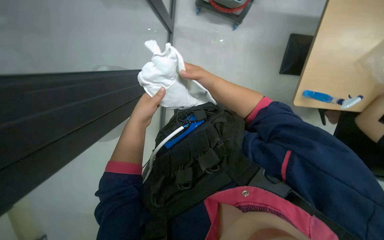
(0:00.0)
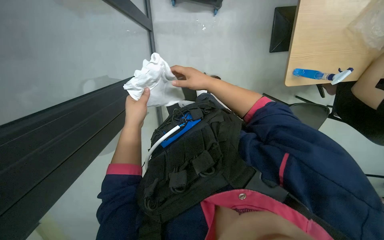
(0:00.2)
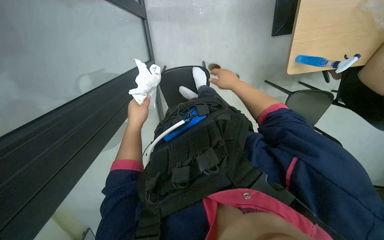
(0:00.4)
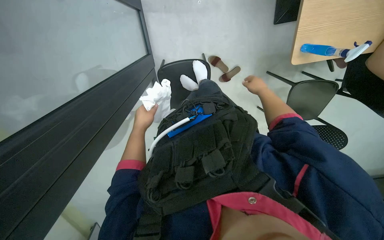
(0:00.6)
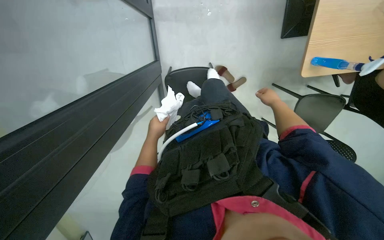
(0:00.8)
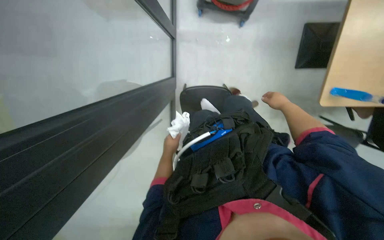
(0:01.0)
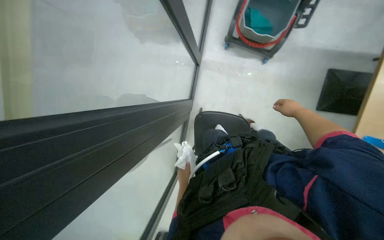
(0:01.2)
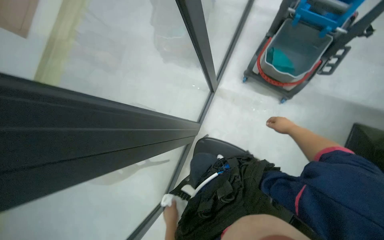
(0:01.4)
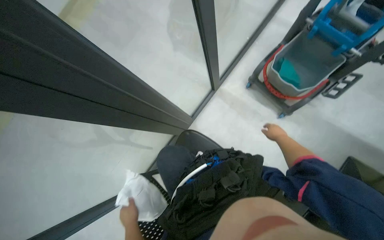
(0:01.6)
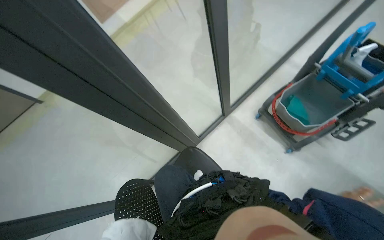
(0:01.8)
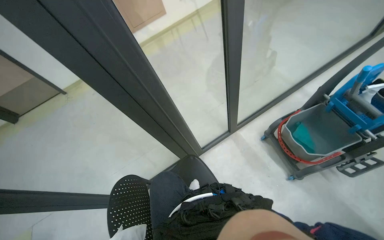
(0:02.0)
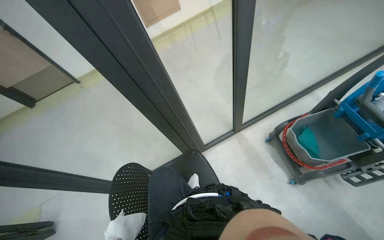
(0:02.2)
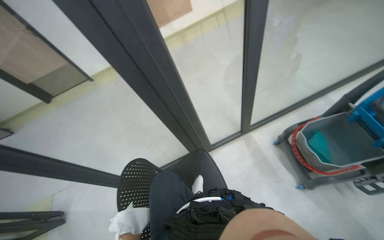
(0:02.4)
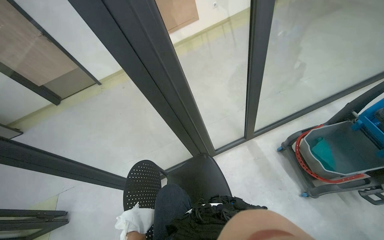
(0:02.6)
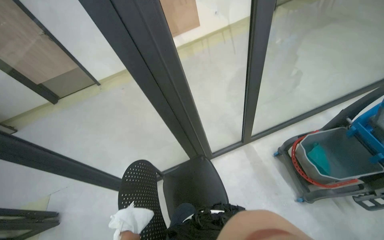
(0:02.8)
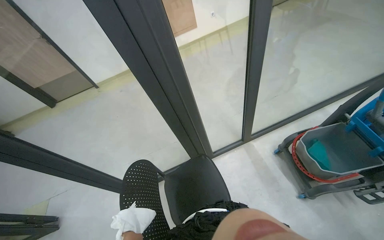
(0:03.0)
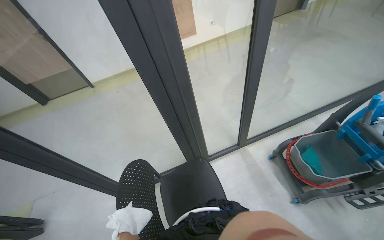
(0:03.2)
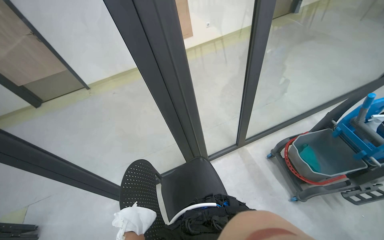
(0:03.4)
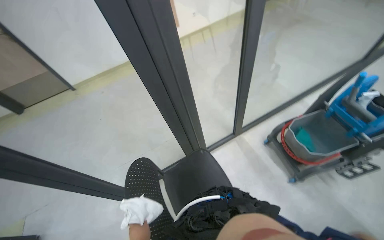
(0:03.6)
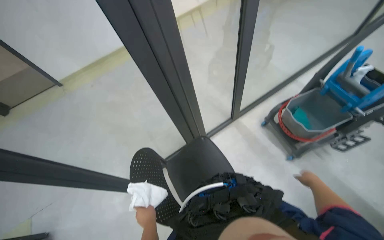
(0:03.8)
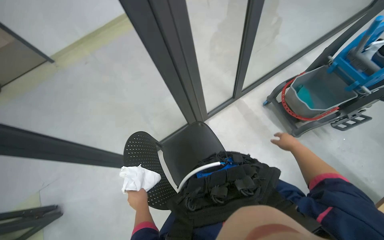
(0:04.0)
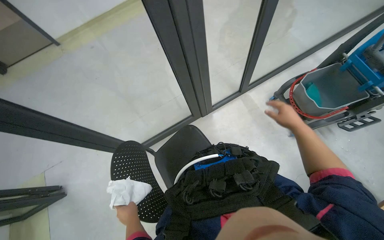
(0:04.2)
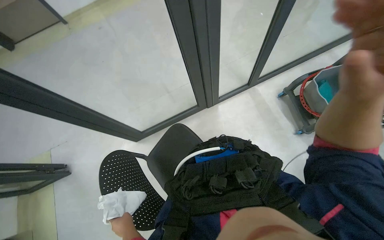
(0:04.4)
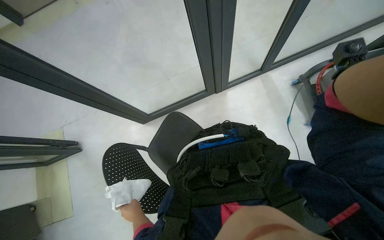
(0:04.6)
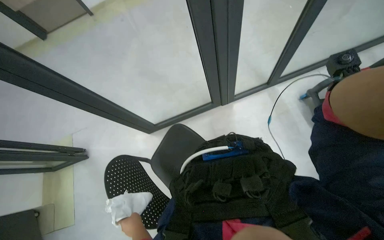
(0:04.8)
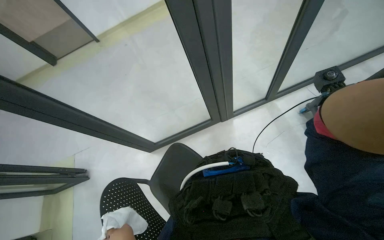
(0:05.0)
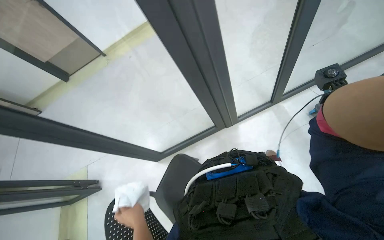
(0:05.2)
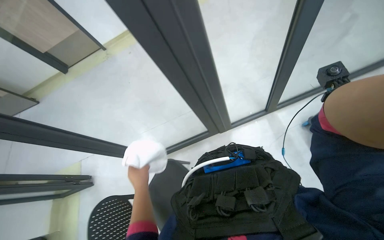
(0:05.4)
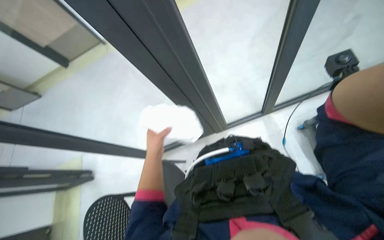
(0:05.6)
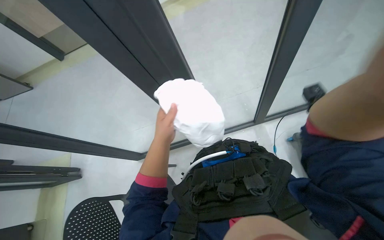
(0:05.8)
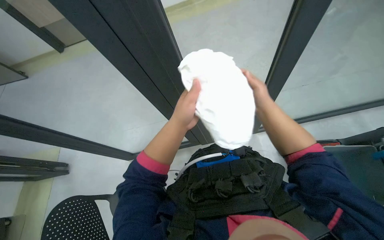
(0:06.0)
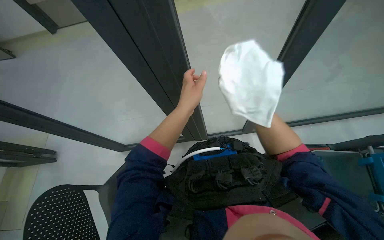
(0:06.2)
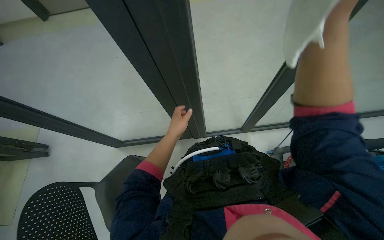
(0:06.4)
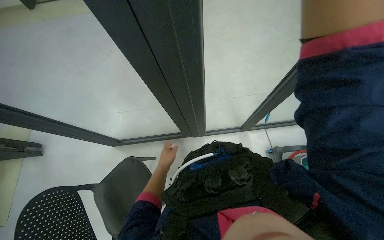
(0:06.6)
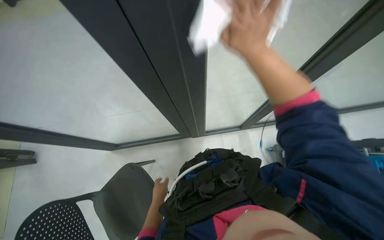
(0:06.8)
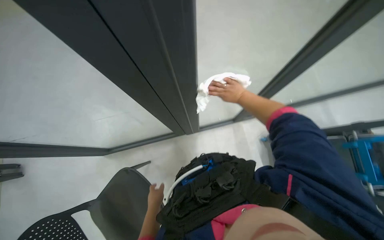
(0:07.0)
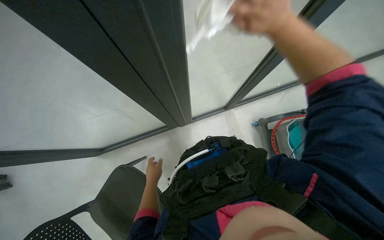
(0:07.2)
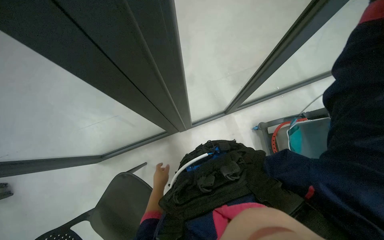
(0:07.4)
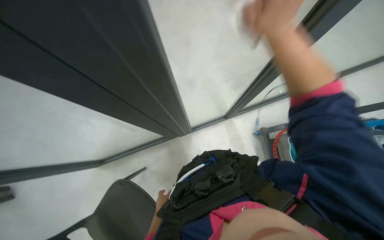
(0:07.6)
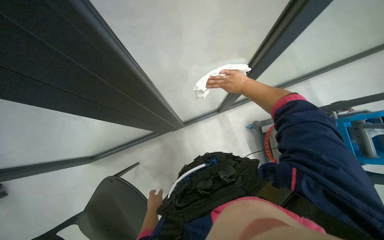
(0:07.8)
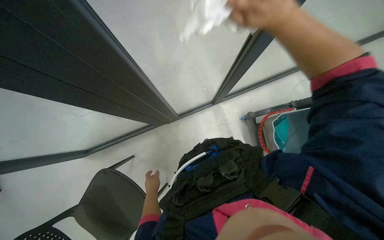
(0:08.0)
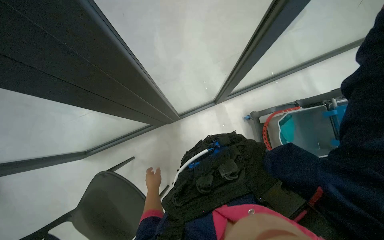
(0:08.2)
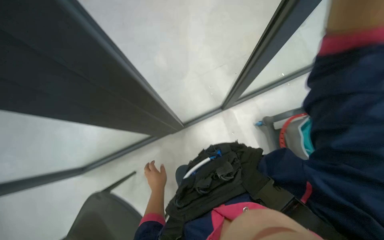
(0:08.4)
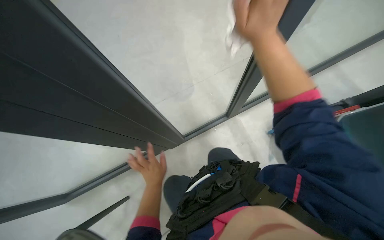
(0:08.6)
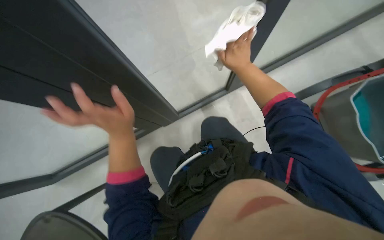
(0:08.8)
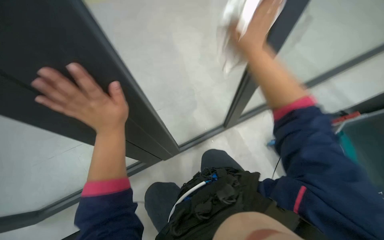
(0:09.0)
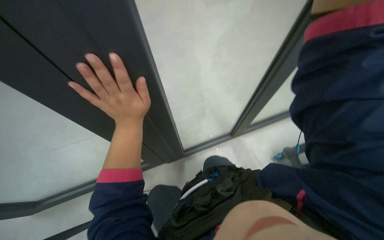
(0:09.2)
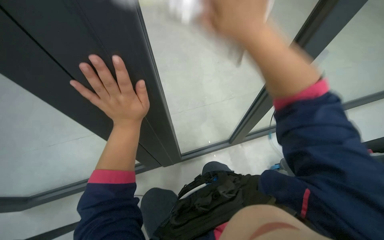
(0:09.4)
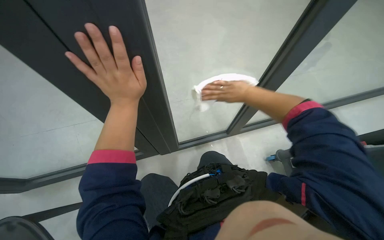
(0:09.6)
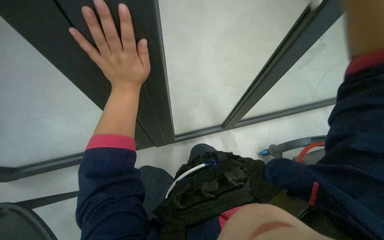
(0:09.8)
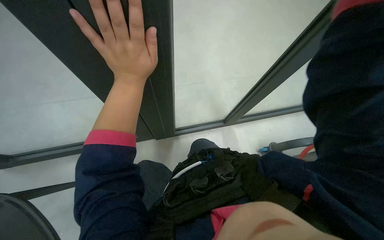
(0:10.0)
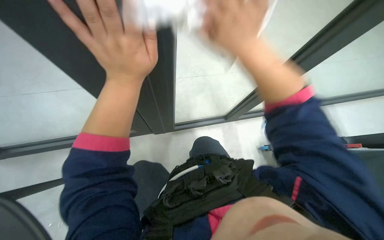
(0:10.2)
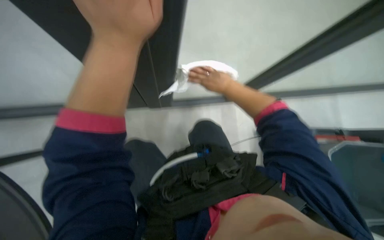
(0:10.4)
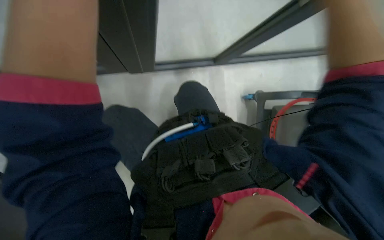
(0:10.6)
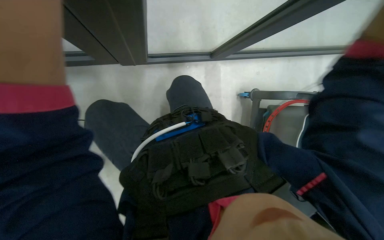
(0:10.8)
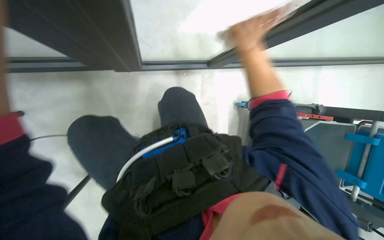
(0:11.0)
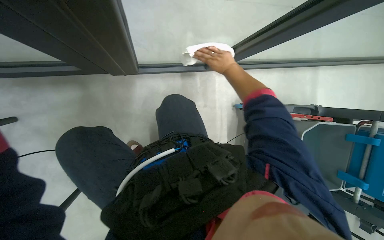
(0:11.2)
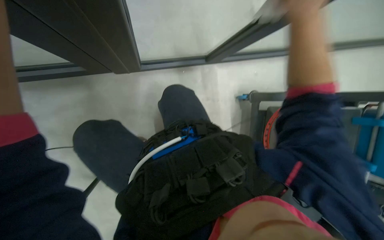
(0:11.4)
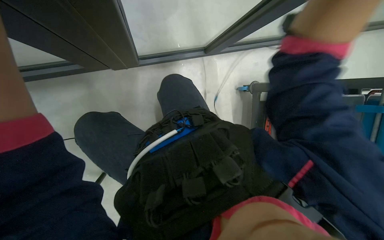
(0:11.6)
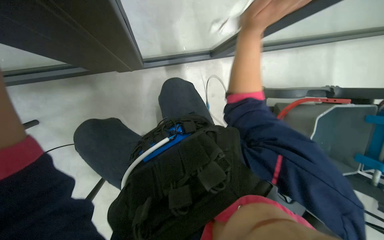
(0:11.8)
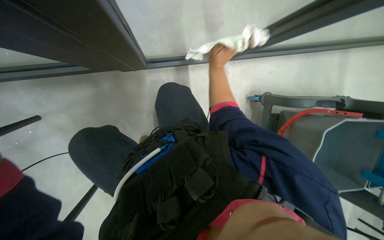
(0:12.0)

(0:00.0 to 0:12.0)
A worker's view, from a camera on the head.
Job: cleaning windows.
The whole recording: Cleaning glass partition. The worker wrings a cloth, then uses it and a spray bottle to clean the glass partition and nearby chairs.
0:00.0 - 0:01.6: The head rotates approximately 40 degrees to the left. The view tilts some 25 degrees upward.
0:01.6 - 0:03.0: The wearer looks approximately 30 degrees further to the left. The view tilts roughly 20 degrees upward.
0:03.0 - 0:04.4: The view tilts roughly 20 degrees downward.
0:04.4 - 0:06.0: The left hand travels up the picture by some 40 cm.
0:06.0 - 0:07.6: The right hand swings nearer and farther, about 15 cm each way, with 2 reversals; the left hand goes up and down the picture, about 40 cm each way, reversing 2 times.
0:07.6 - 0:09.0: The right hand swings nearer and farther, some 20 cm each way, with 2 reversals, while the left hand moves up the picture, about 35 cm.
0:09.0 - 0:10.4: The right hand goes nearer and farther, approximately 20 cm each way, reversing 3 times.
0:10.4 - 0:12.0: The right hand moves nearer and farther over approximately 20 cm, changing direction 3 times.

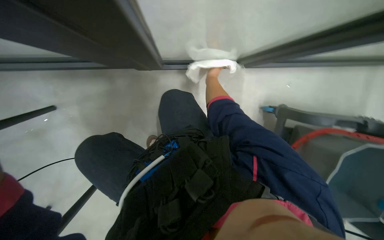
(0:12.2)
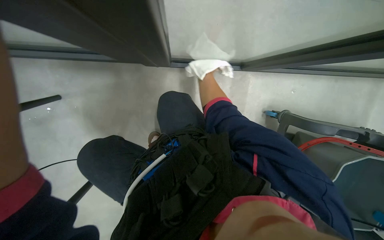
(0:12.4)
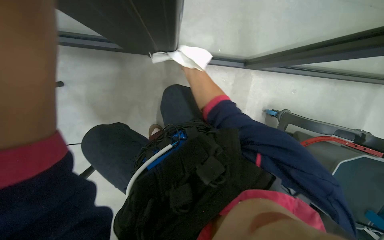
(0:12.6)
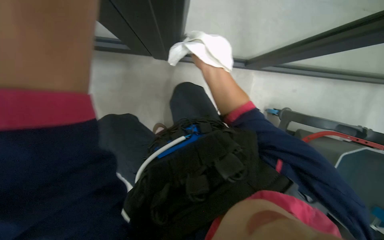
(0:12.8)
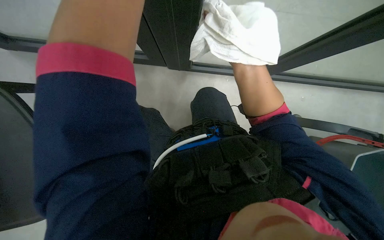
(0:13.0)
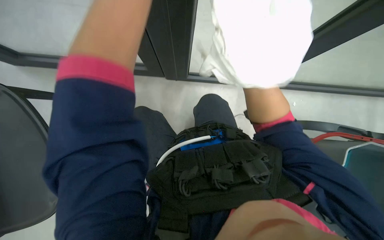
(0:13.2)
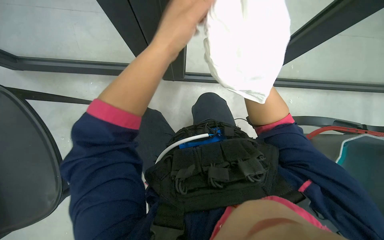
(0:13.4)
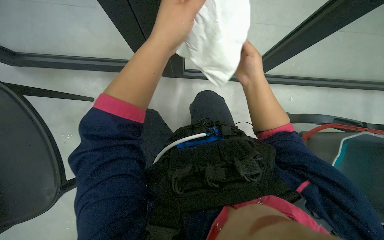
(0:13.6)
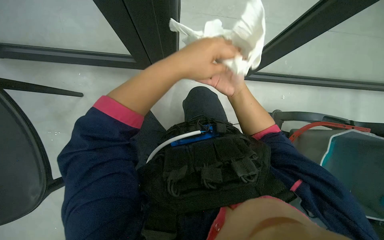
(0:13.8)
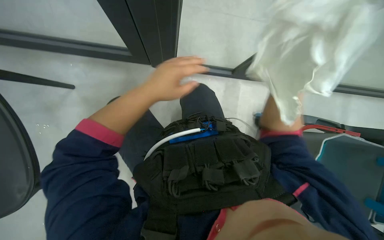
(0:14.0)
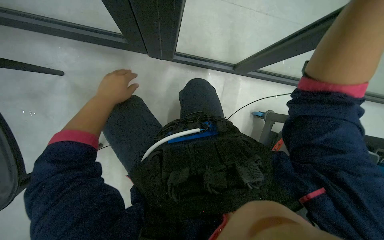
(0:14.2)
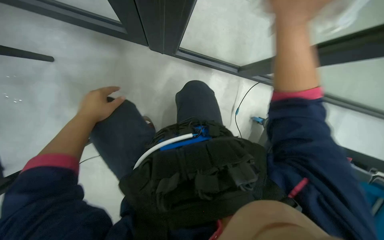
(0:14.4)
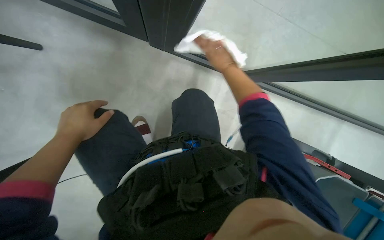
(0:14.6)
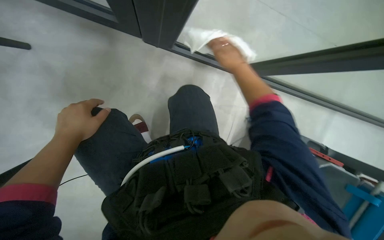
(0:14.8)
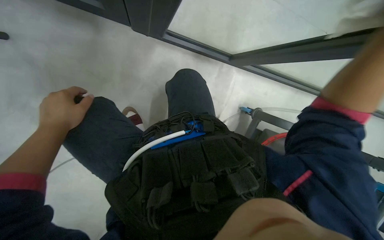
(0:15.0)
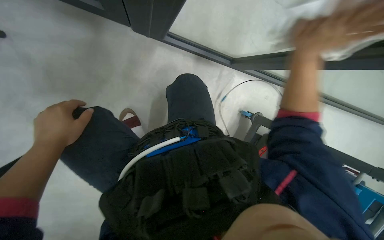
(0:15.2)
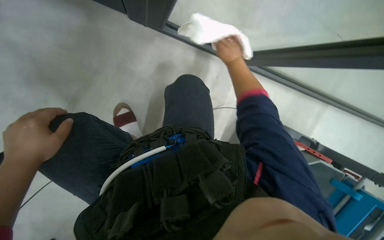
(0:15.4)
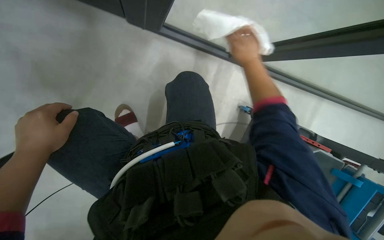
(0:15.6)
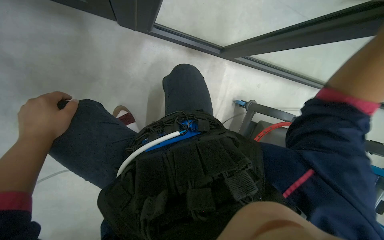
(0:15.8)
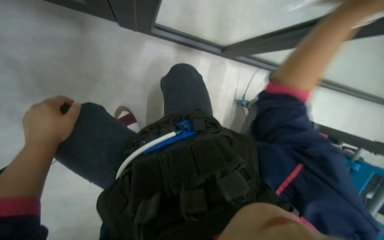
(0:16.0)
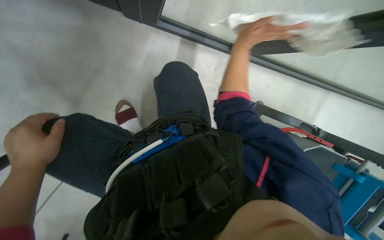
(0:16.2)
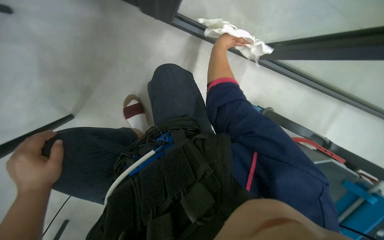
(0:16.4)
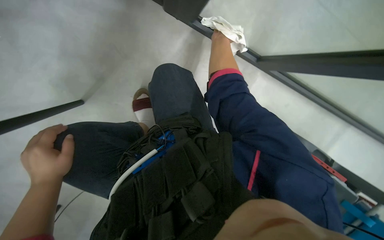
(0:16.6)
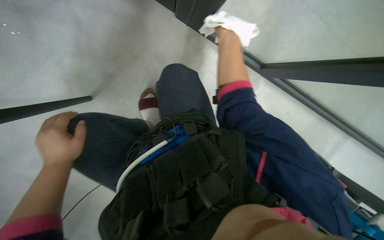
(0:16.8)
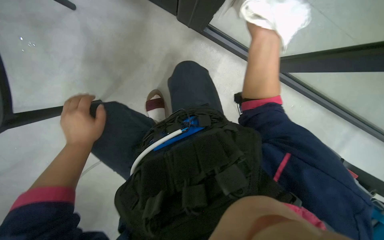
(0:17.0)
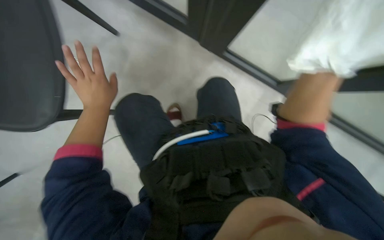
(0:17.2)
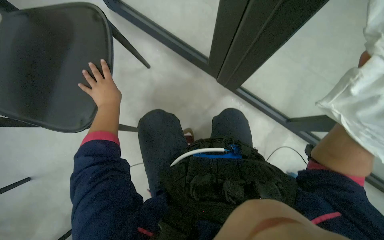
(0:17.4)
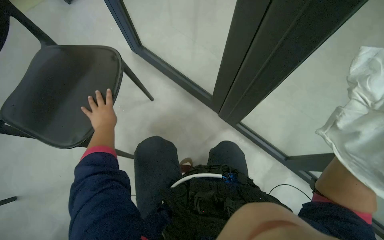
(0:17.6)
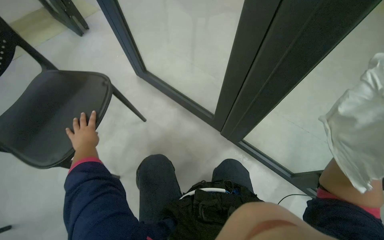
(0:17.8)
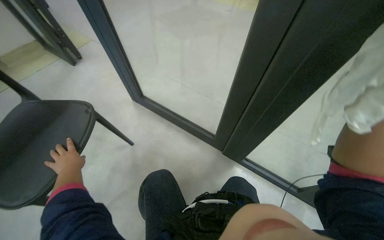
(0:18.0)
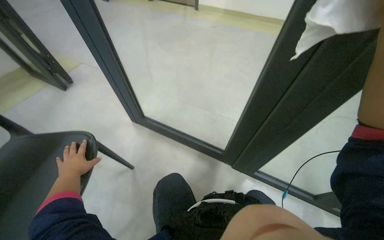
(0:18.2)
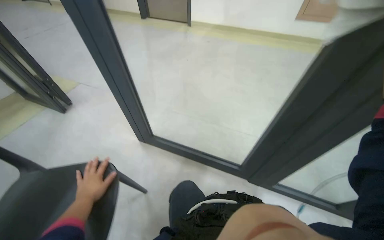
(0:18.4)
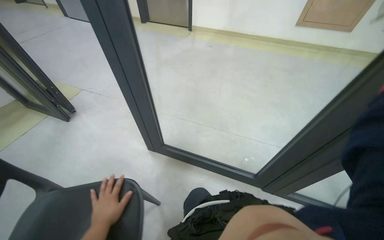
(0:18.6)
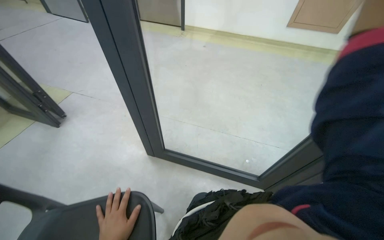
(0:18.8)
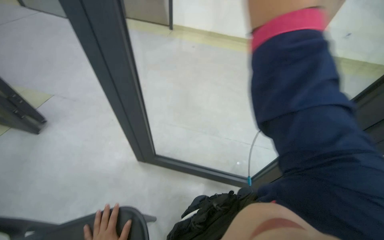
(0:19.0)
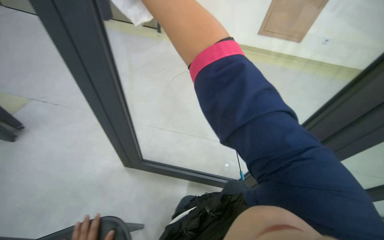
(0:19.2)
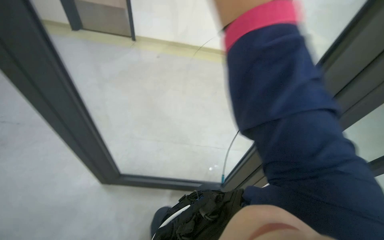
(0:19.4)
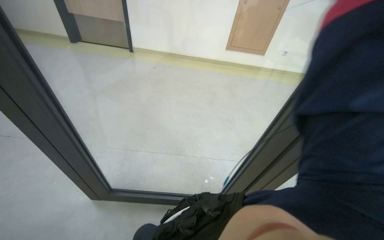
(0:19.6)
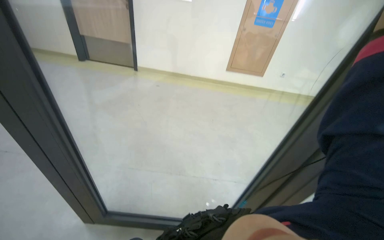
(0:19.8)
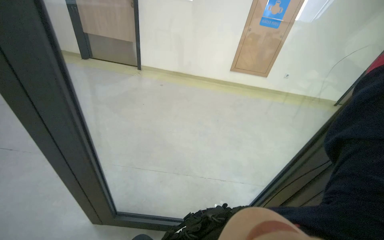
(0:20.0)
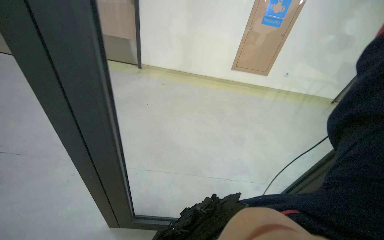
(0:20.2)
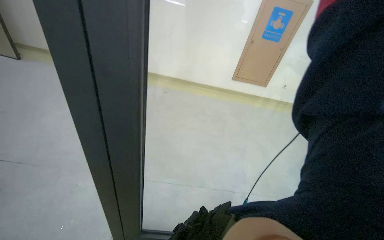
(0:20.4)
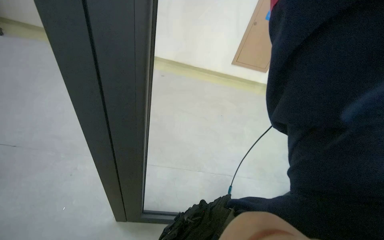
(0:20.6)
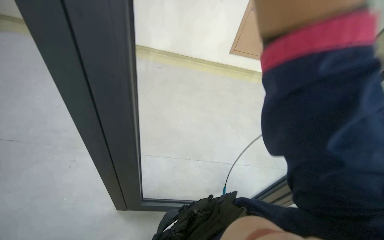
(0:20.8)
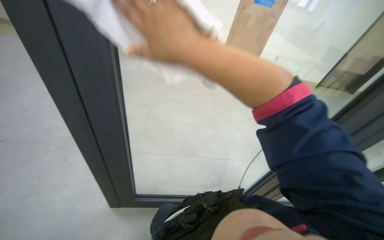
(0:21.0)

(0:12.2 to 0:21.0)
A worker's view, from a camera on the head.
Job: cleaning windows.
The whole recording: Cleaning glass partition. The worker wrings a cloth, then uses it and a spray bottle to clean the glass partition and nearby chairs.
0:12.2 - 0:13.6: The right hand is displaced nearer to the camera by approximately 20 cm.
0:15.2 - 0:16.6: The right hand moves nearer and farther over approximately 25 cm, changing direction 2 times; the left hand heads down the picture, covering some 10 cm.
0:16.6 - 0:18.0: The view tips upward by some 50 degrees. The scene turns some 25 degrees clockwise in the picture.
0:18.0 - 0:19.6: The head rotates some 30 degrees to the right.
0:19.6 - 0:21.0: The camera is carried about 70 cm. The camera is aimed approximately 20 degrees further to the right.
